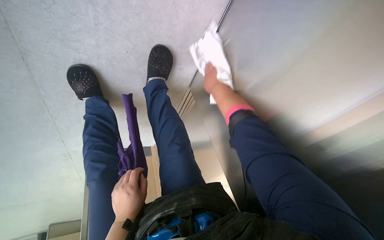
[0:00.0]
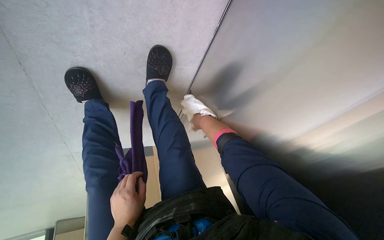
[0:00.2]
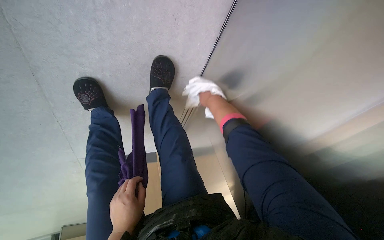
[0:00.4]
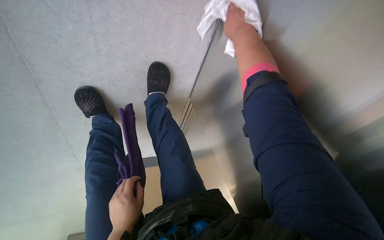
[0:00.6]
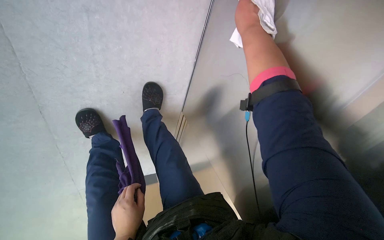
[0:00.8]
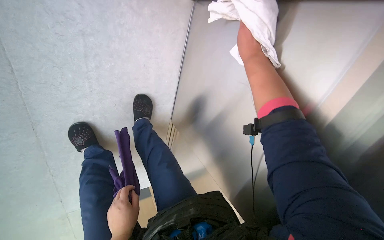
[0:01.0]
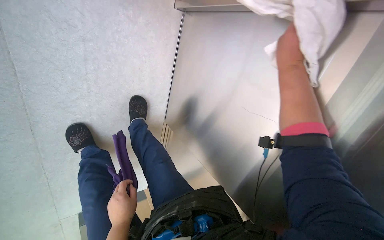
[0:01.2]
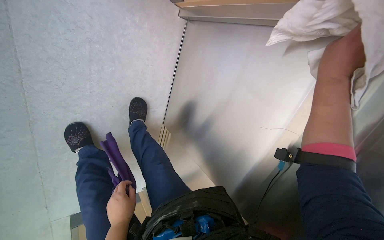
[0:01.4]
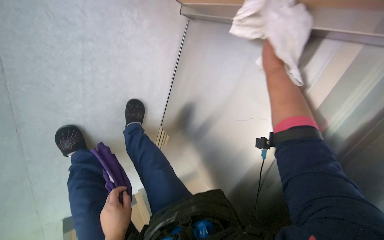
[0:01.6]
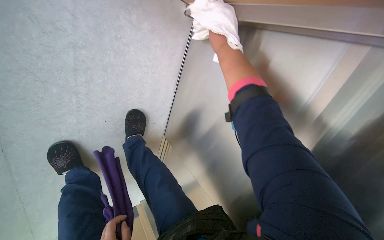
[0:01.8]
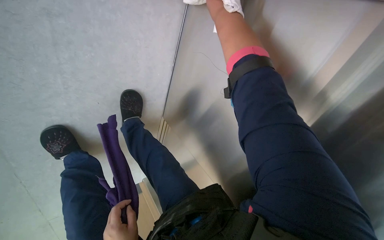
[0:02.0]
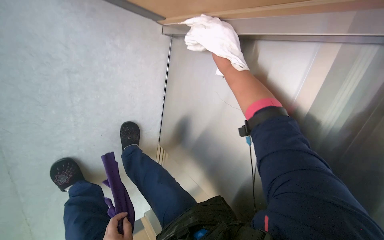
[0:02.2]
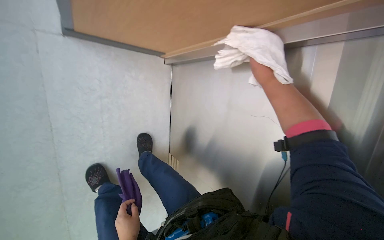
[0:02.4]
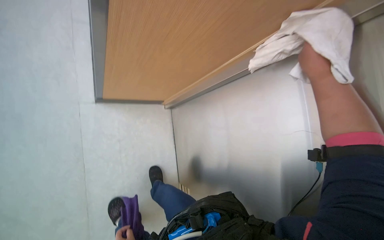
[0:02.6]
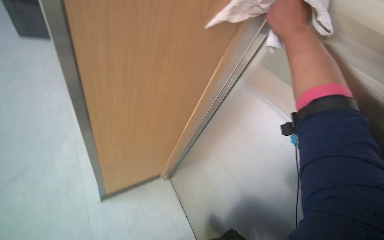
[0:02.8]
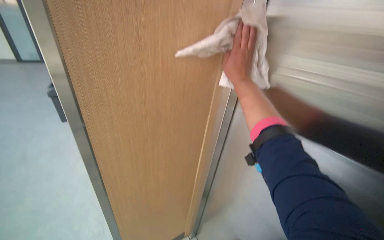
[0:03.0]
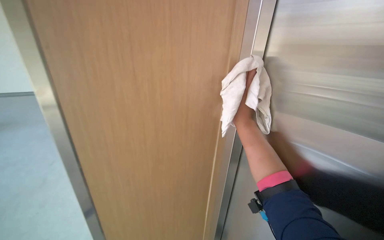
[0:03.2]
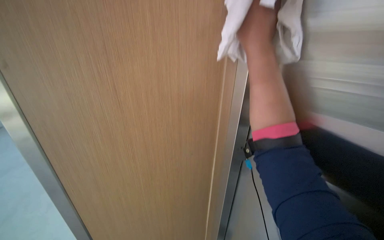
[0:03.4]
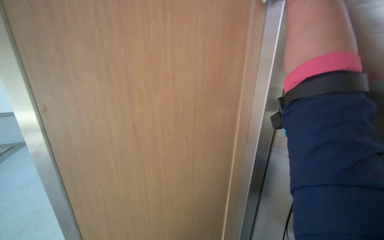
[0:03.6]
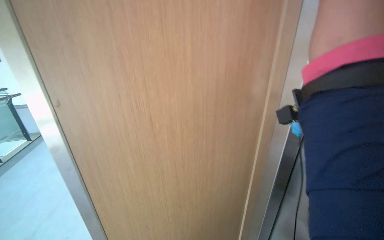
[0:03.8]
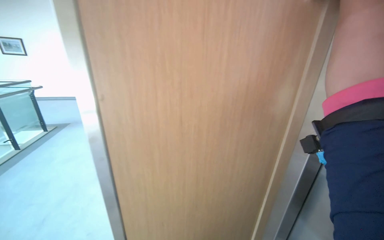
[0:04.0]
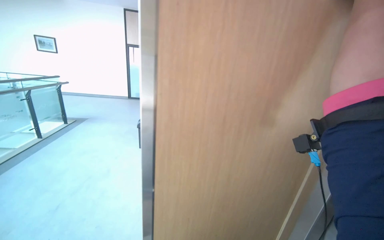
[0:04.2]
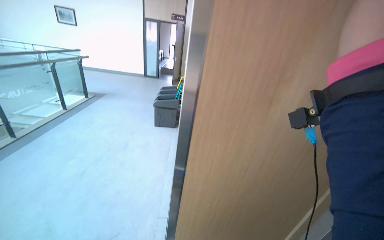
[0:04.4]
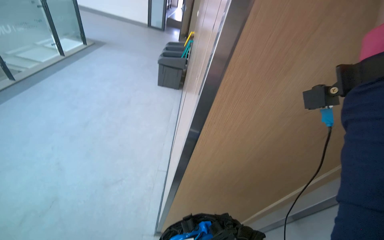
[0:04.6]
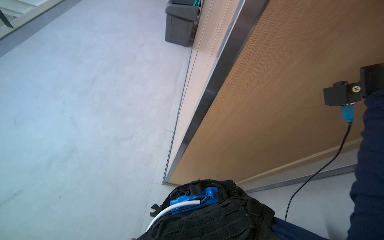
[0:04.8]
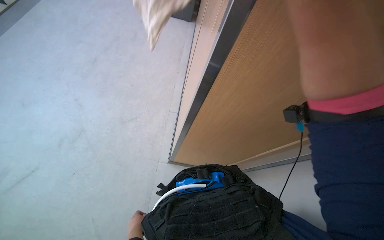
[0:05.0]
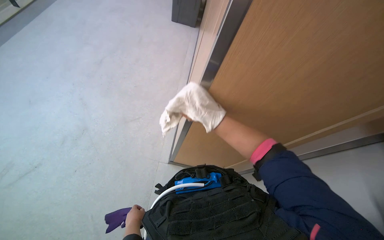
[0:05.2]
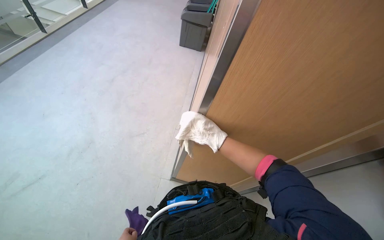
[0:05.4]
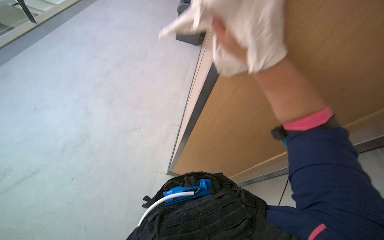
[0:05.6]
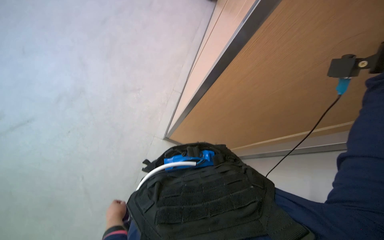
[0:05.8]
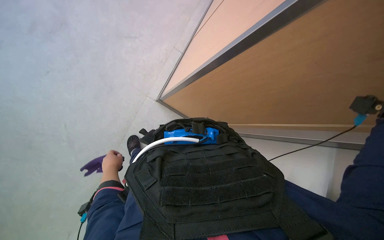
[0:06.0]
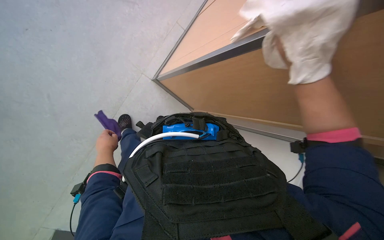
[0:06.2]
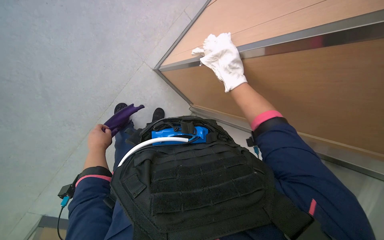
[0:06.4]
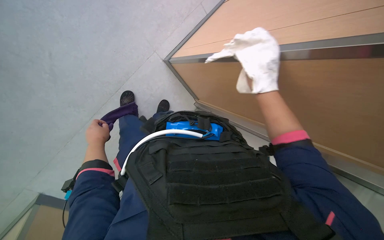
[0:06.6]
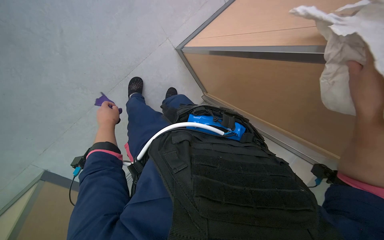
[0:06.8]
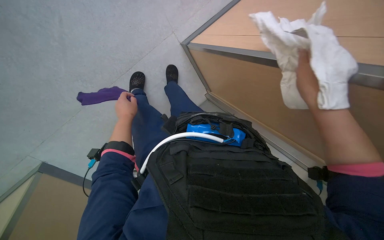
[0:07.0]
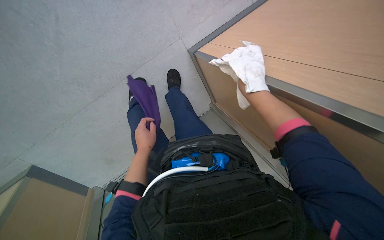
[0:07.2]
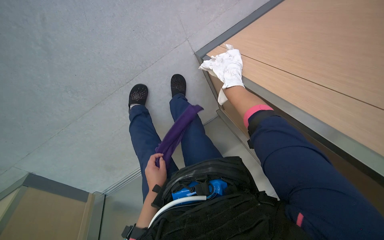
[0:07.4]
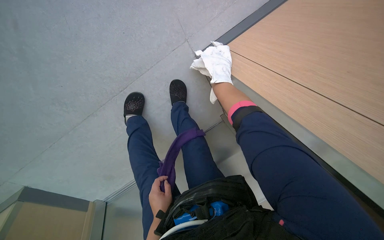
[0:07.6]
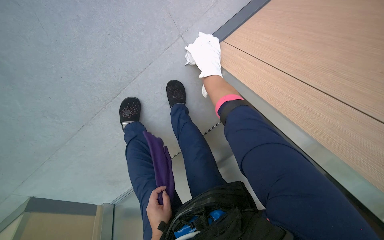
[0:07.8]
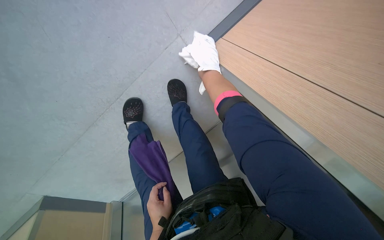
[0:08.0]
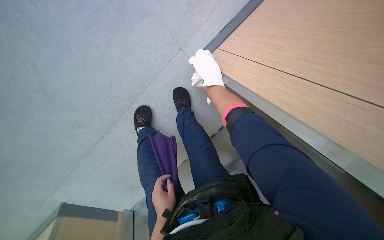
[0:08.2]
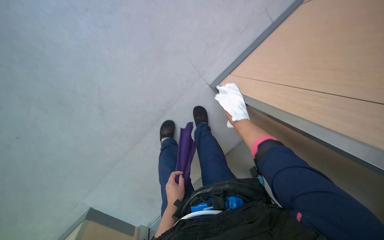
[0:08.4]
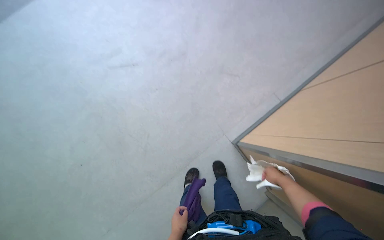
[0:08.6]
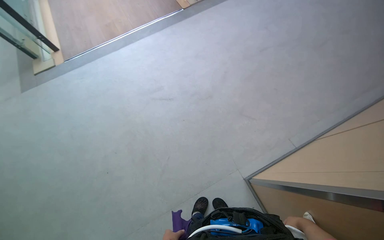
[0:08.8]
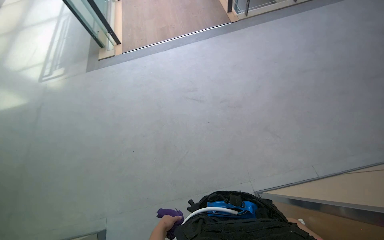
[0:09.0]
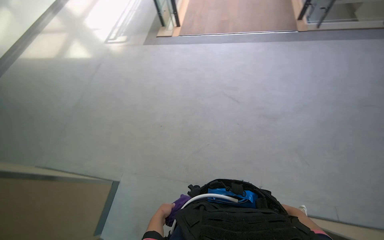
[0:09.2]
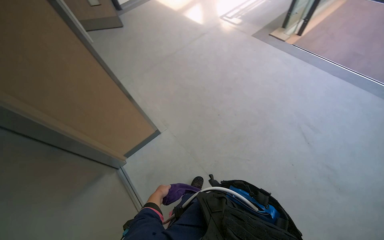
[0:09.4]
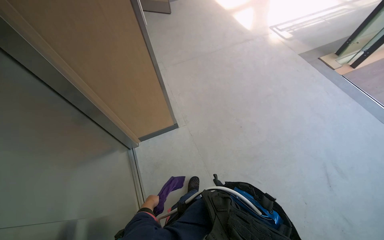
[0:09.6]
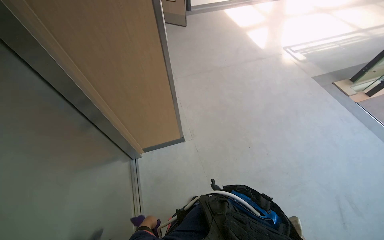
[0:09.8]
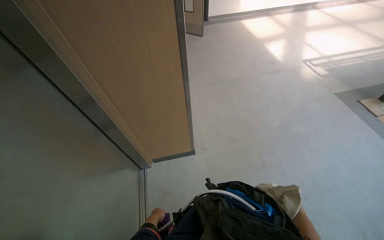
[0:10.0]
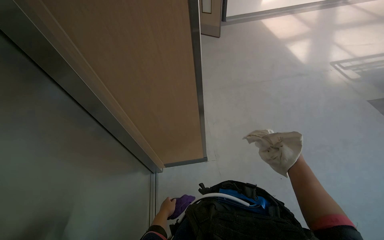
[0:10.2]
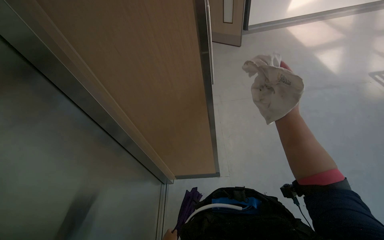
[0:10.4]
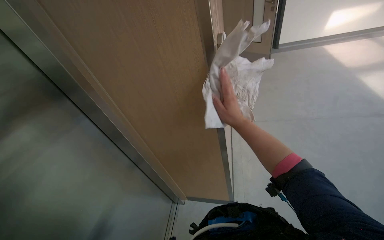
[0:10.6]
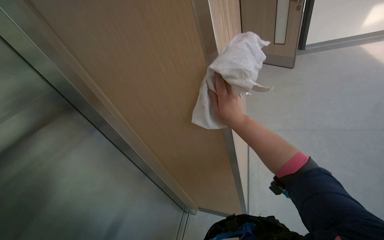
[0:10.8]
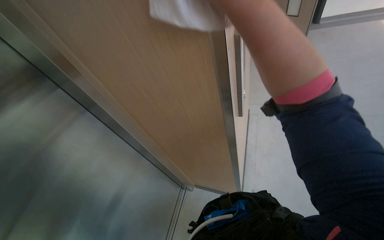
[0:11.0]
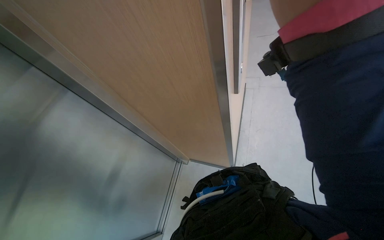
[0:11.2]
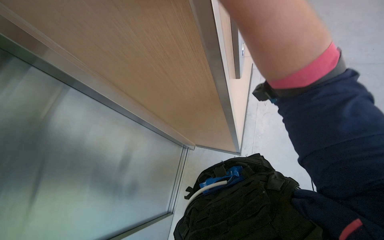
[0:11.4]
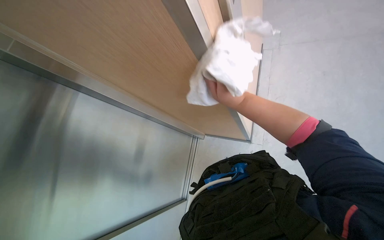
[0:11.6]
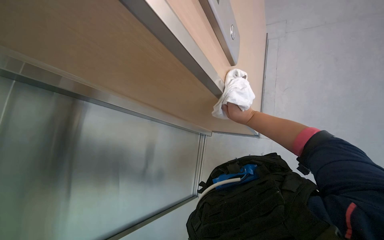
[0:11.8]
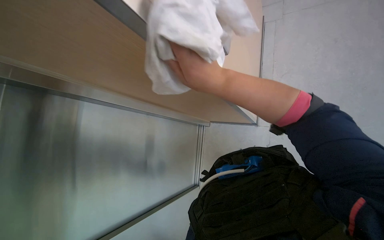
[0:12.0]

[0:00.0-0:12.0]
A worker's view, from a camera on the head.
Job: wiping surfaces.
The whole recording: Wiping stainless steel wall. The worker wipes a stainless steel wall with a white cloth.
0.0 to 1.6 s: The wearer looks roughly 20 degrees further upward.
1.6 to 3.0 s: The wearer moves some 60 cm. The view pans to the left by about 15 degrees. The view tilts about 45 degrees upward. The scene rotates counterclockwise by approximately 35 degrees.
6.0 to 7.6 s: The camera pitches downward, by approximately 25 degrees. Everything in view rotates approximately 30 degrees clockwise.
7.6 to 9.0 s: The head travels roughly 70 cm. The wearer's head swings approximately 45 degrees to the left. The wearer looks approximately 55 degrees further upward.
9.0 to 10.4 s: The wearer looks some 100 degrees further to the left.
10.4 to 12.0 s: The view tips downward by some 20 degrees. The right hand swings up and down the picture, roughly 25 cm each way, with 2 reversals.

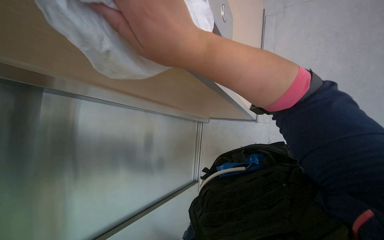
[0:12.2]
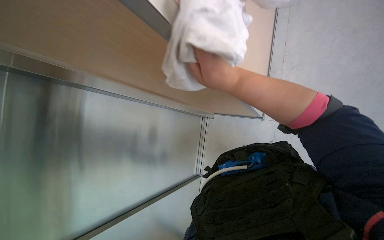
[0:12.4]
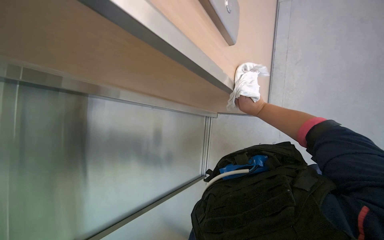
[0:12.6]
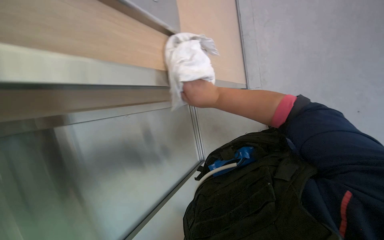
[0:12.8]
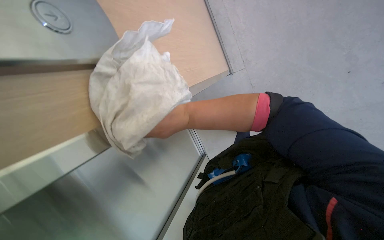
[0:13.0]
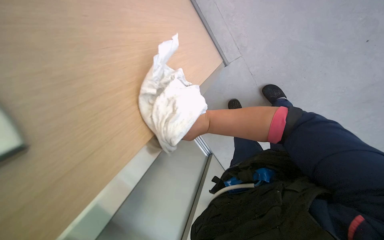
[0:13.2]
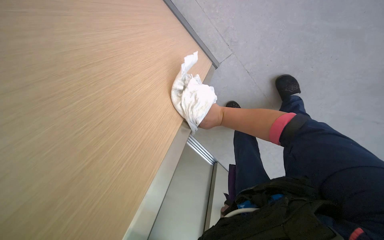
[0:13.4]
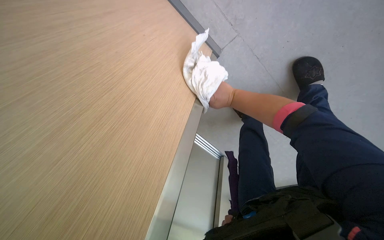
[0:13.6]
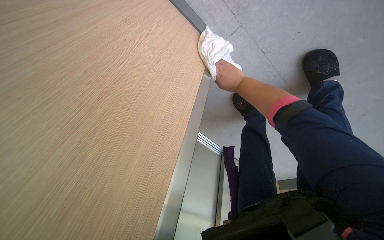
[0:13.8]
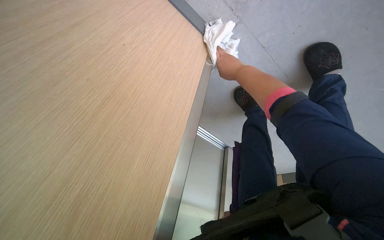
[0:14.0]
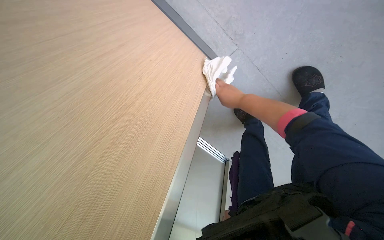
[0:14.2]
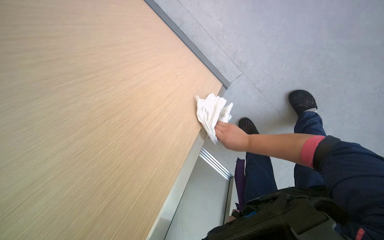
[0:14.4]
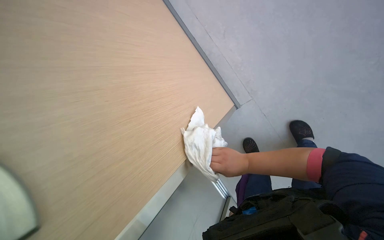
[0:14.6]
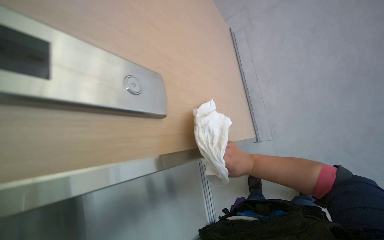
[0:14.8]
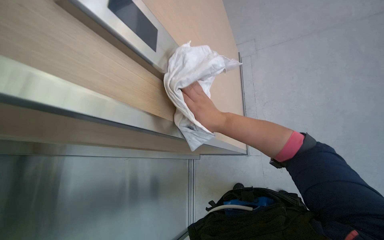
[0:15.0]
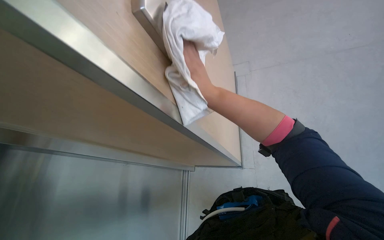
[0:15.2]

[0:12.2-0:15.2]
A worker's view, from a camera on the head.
Job: wiping surfaces.
The whole recording: Wiping stainless steel wall. The worker wipes a stainless steel wall with a white cloth.
12.2 to 13.8 s: The right hand goes nearer and farther, some 35 cm each way, reversing 2 times.
13.8 to 15.2 s: The wearer moves some 90 cm. The wearer looks some 40 degrees further to the left.

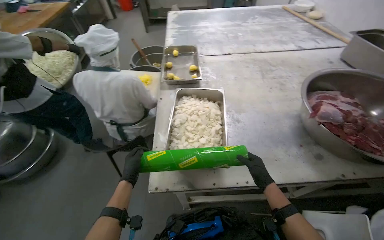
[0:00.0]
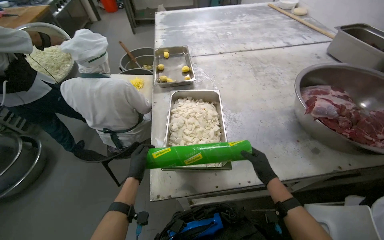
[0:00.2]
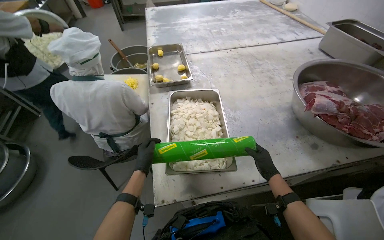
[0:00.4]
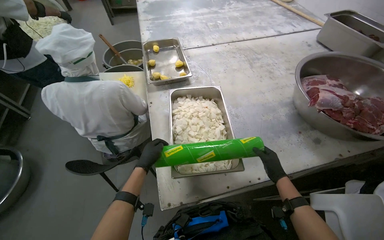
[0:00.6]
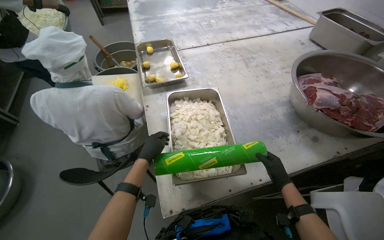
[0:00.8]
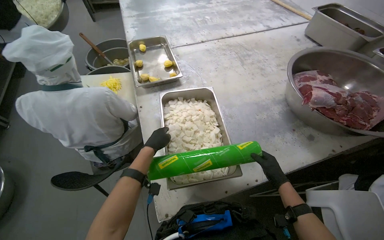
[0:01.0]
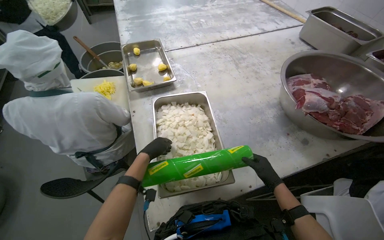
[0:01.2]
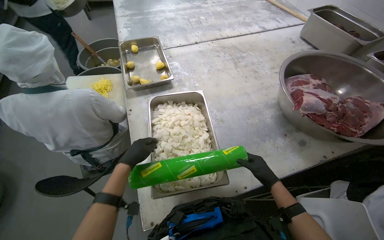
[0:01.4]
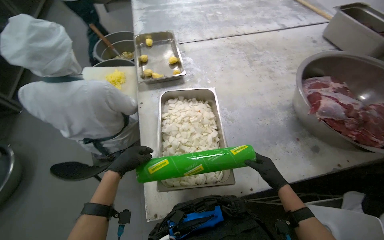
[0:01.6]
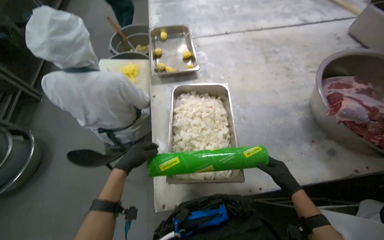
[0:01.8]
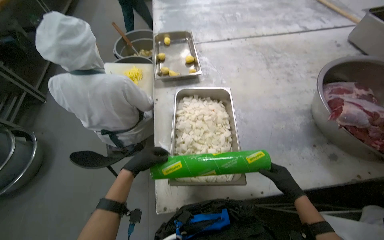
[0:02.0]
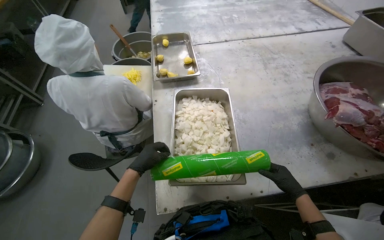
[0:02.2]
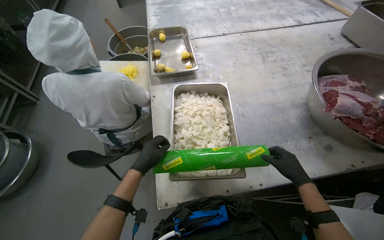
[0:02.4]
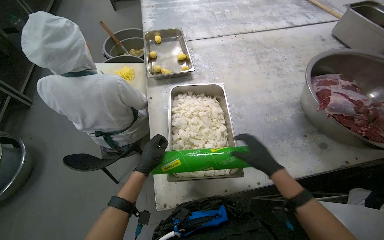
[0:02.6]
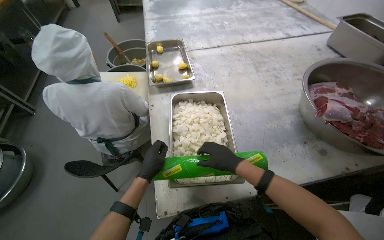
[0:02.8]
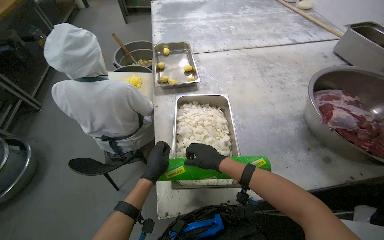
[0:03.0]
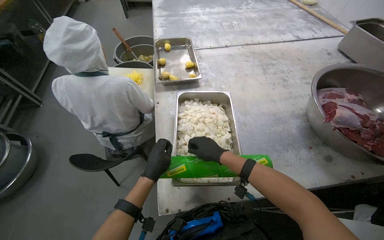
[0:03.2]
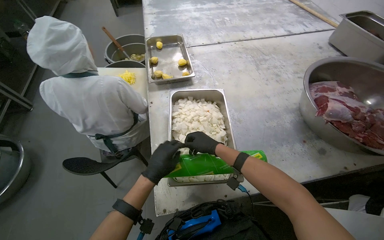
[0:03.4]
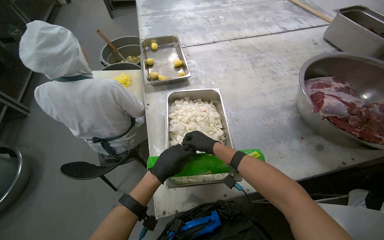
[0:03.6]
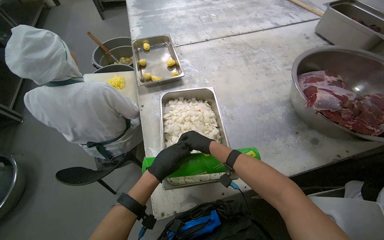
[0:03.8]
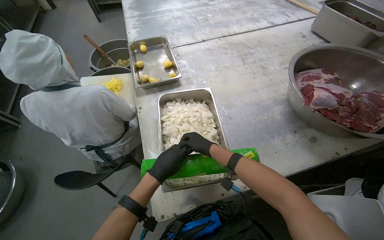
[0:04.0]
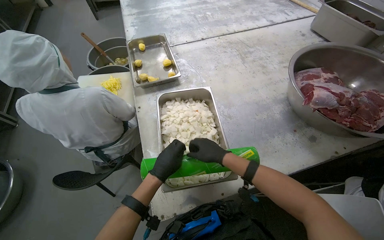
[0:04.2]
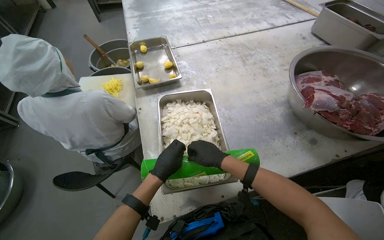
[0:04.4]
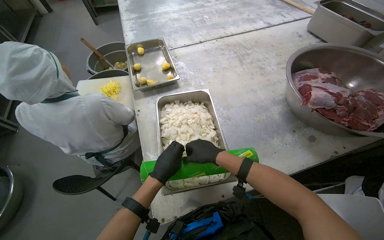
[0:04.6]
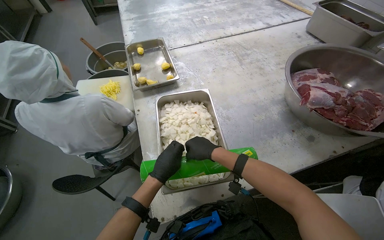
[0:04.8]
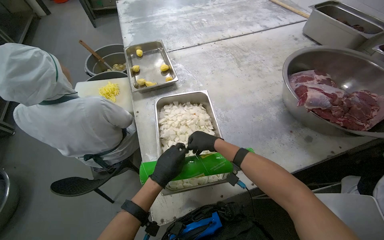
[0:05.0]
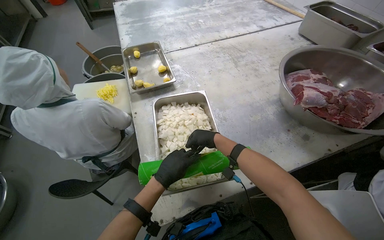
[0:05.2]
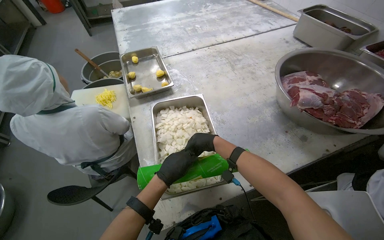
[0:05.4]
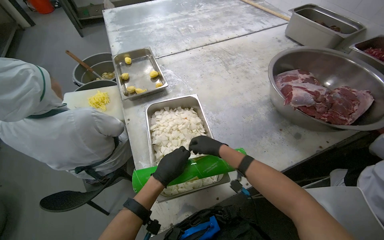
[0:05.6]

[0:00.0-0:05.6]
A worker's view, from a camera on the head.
Job: preparing food.
The whole recording: Covering chopped onions with film. The worker covers a tray of chopped onions with plastic cling film.
0.0 to 1.4 s: The head turns to the right by approximately 15 degrees. The left hand is displaced up the picture by roughly 20 cm.
1.4 to 2.8 s: The right hand travels to the left and up the picture by approximately 25 cm. The left hand goes roughly 10 cm down the picture.
2.8 to 4.2 s: The left hand travels to the right by about 10 cm.
4.2 to 5.6 s: The hands work in one place, with small movements.
